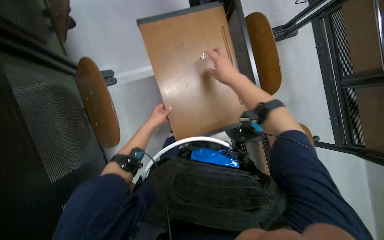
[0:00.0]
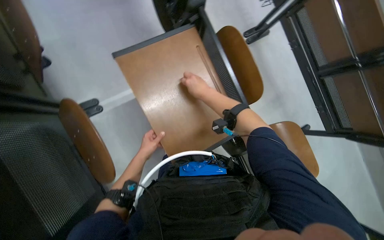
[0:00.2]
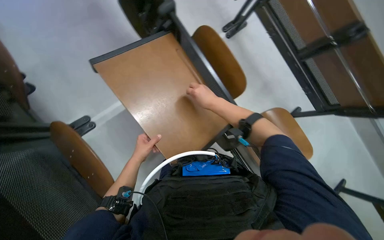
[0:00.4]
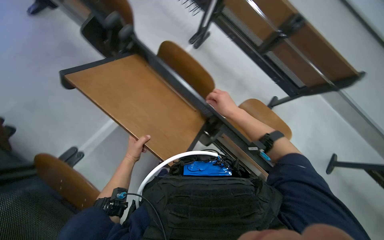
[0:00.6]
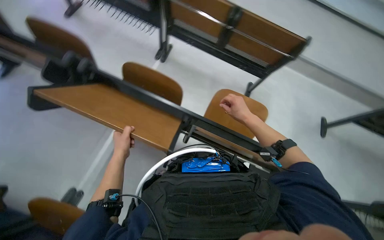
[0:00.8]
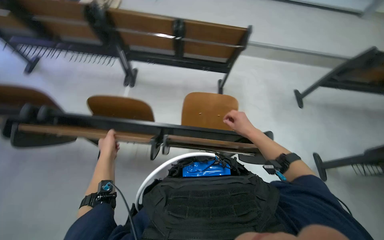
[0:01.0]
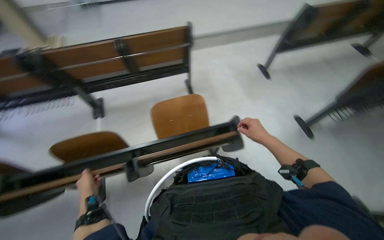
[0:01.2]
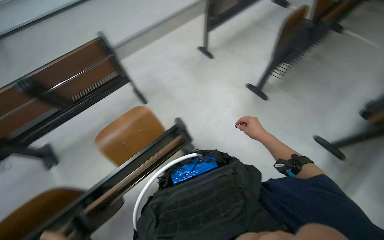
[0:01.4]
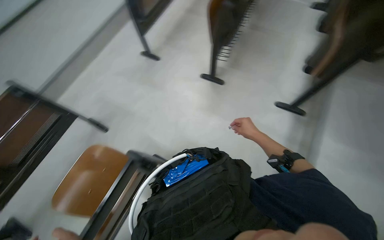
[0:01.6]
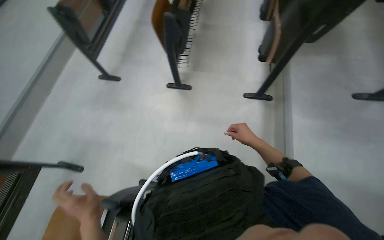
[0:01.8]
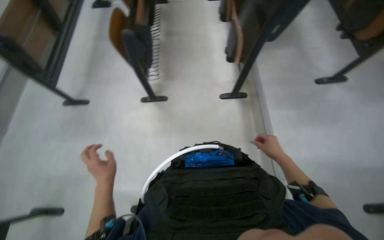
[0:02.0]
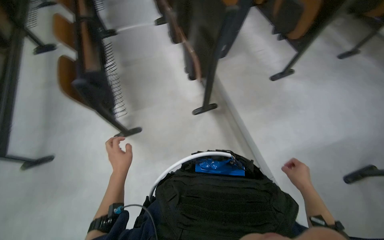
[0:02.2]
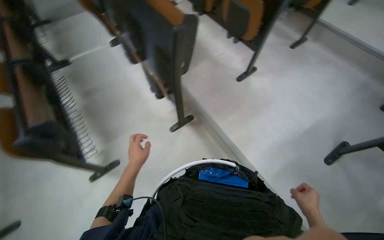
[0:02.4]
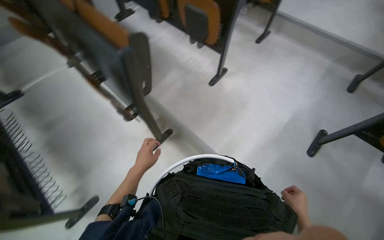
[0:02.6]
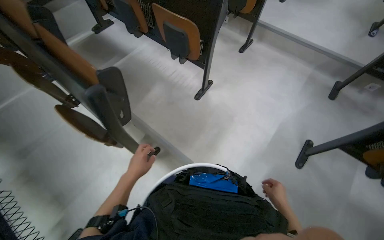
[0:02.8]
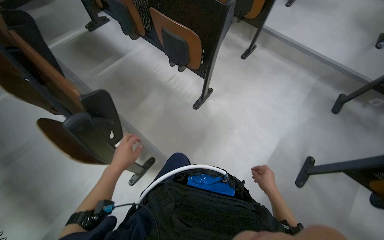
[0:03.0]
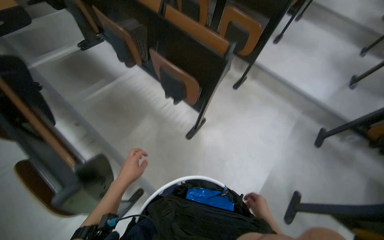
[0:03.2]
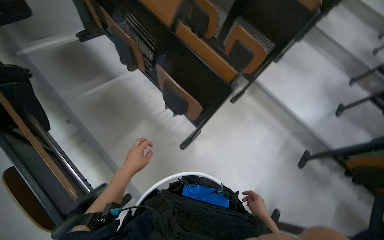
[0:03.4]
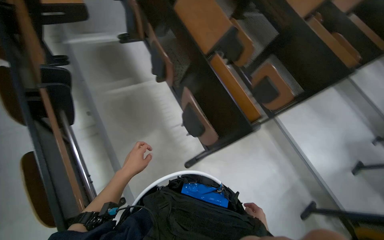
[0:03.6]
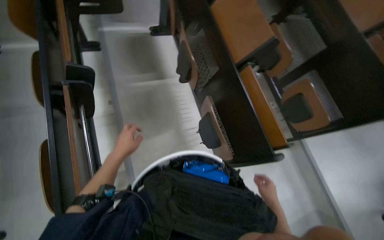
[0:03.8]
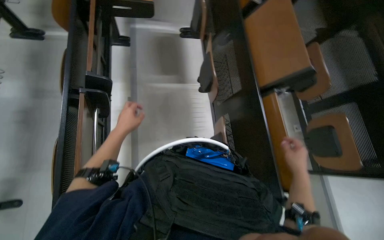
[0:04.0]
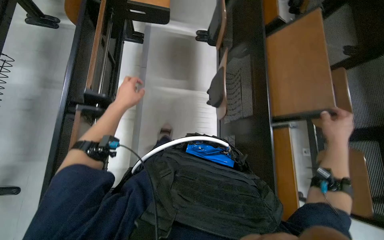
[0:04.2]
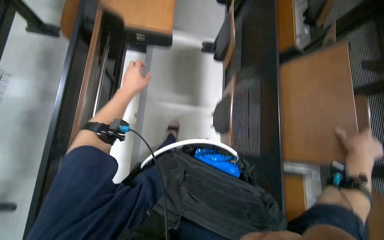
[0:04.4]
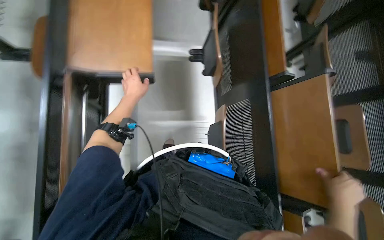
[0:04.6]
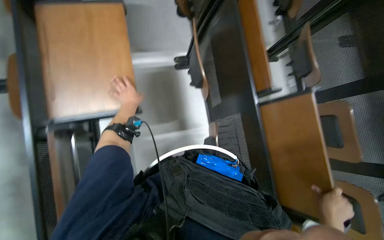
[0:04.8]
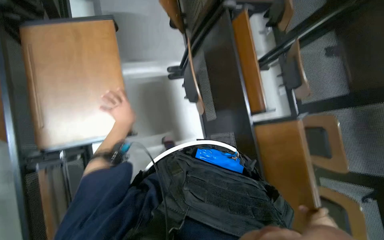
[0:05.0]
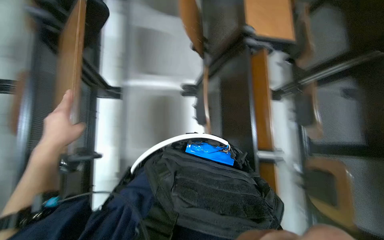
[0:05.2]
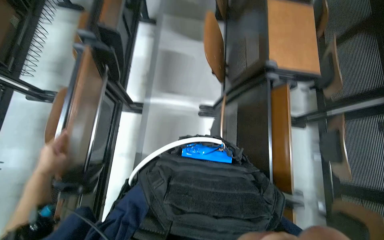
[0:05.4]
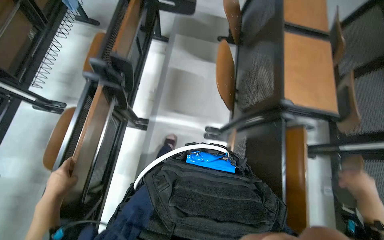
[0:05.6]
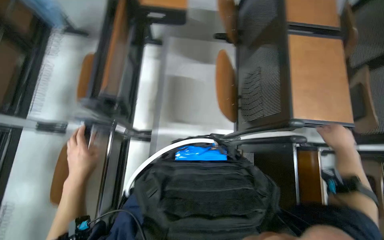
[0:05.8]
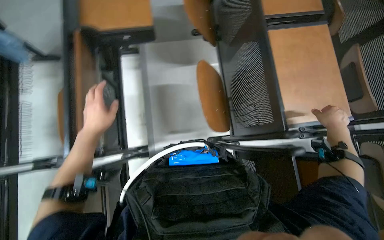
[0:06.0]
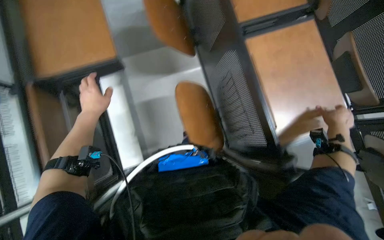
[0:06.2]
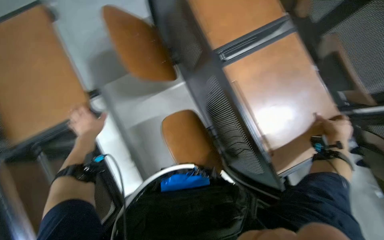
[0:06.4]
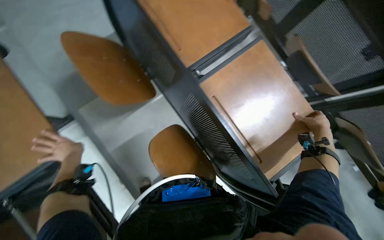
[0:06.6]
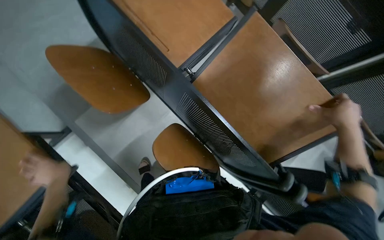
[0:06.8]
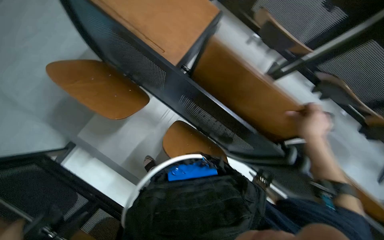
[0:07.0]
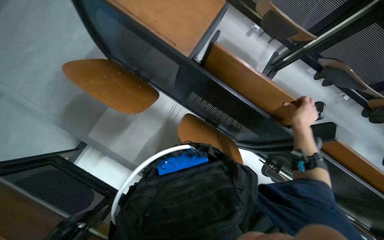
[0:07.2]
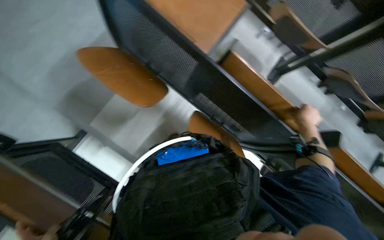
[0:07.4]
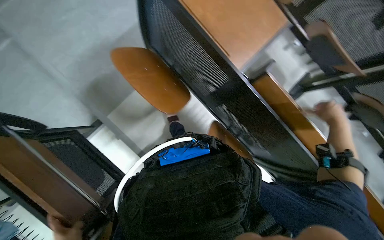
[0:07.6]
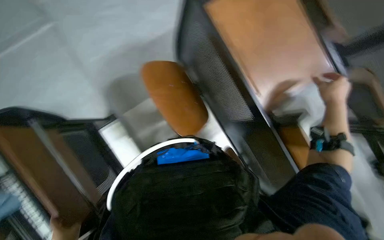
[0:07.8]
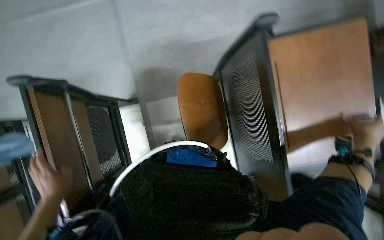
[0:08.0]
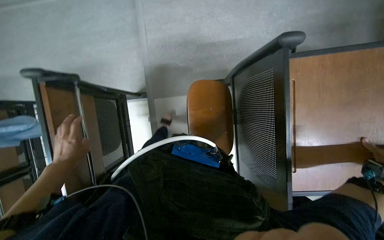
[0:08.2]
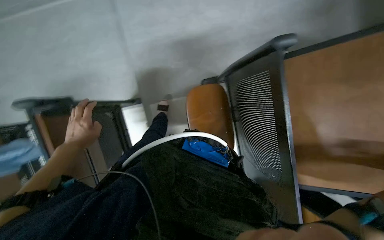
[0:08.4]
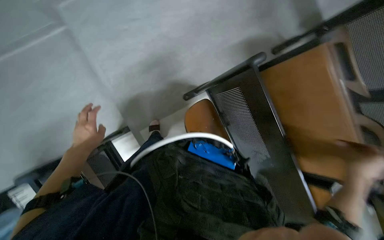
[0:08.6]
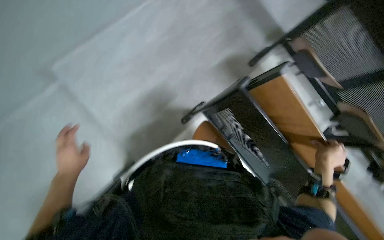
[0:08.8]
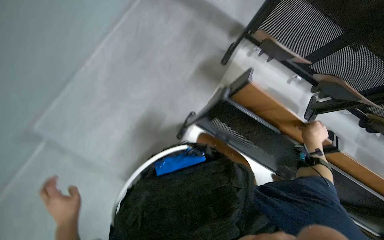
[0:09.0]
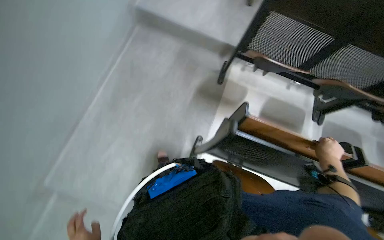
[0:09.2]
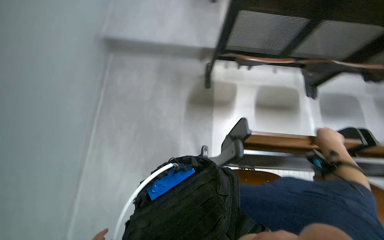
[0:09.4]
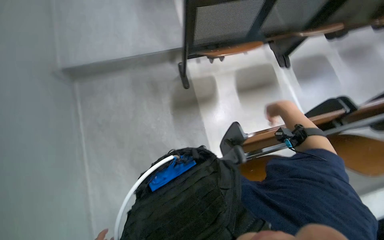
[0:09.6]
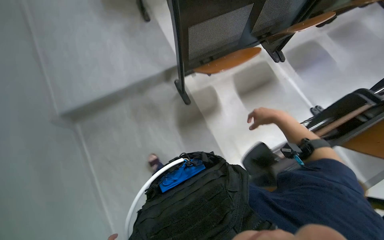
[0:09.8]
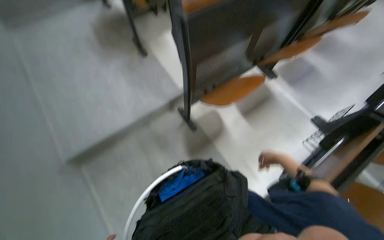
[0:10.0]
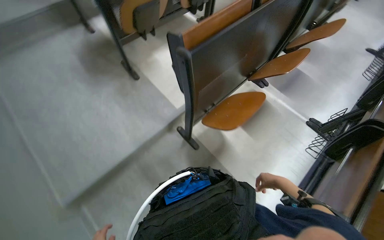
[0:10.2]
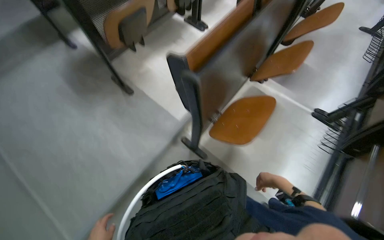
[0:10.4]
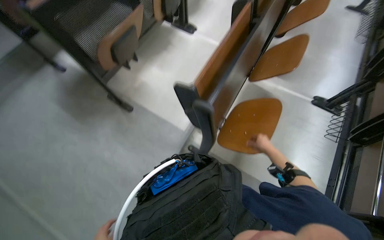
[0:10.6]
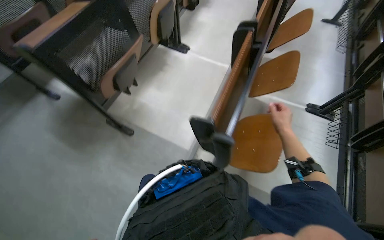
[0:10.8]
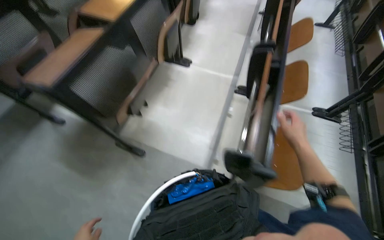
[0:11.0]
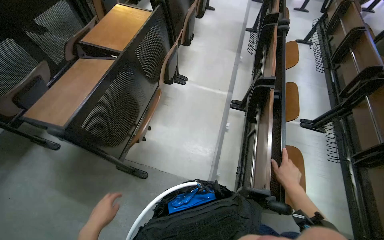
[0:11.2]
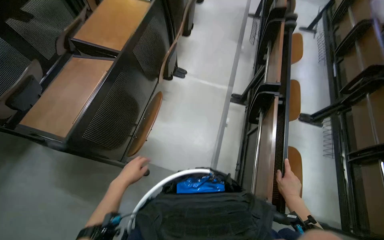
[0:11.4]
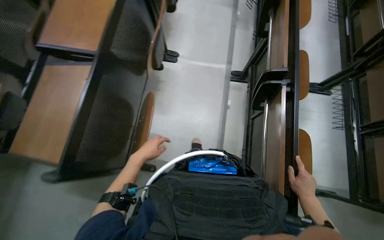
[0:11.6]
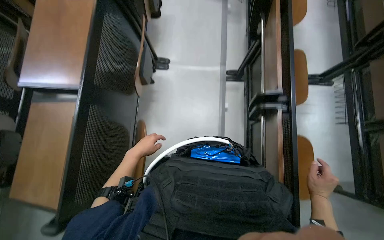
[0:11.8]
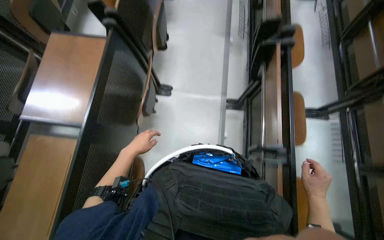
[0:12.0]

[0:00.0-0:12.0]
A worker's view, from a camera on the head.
Job: organizing items.
The whole recording: Folding down classroom desks. The worker walks through the classroom, folding down the desks.
0:00.0 to 0:01.6: The head travels approximately 50 cm. The wearer's head swings some 115 degrees to the right. The view tilts about 15 degrees upward.
0:01.6 to 0:03.0: The head travels about 90 cm. The head rotates about 80 degrees to the right.
0:03.0 to 0:04.4: The camera travels about 1 m. The wearer looks about 55 degrees further to the left.
0:04.4 to 0:06.0: The camera is carried approximately 1 m.
0:09.0 to 0:10.4: The wearer moves roughly 90 cm. Everything in view rotates approximately 75 degrees counterclockwise.
0:10.4 to 0:12.0: The head travels approximately 1 m. Everything in view rotates about 30 degrees counterclockwise.

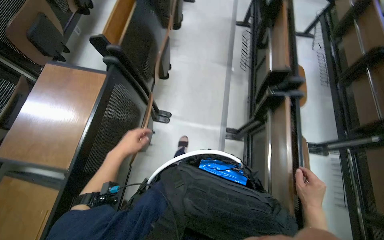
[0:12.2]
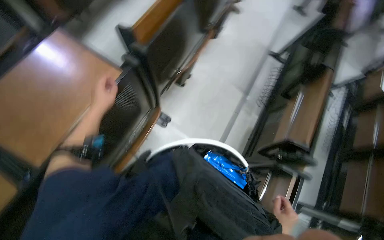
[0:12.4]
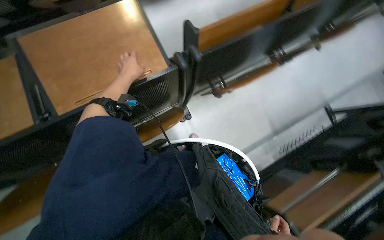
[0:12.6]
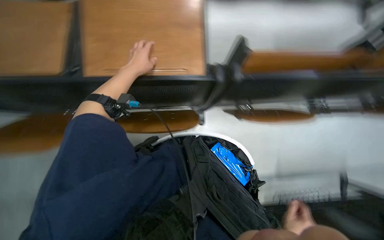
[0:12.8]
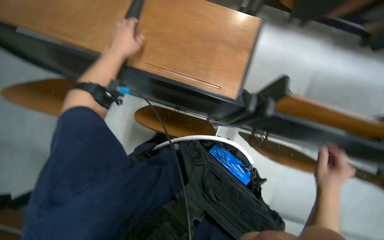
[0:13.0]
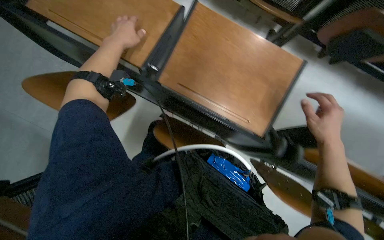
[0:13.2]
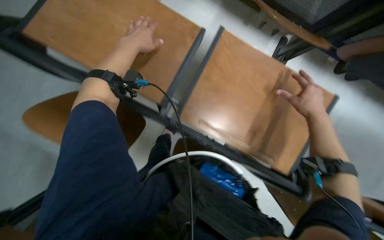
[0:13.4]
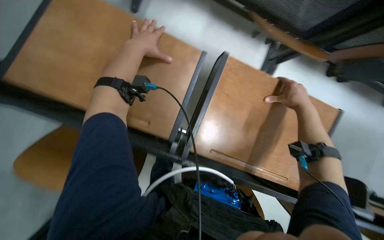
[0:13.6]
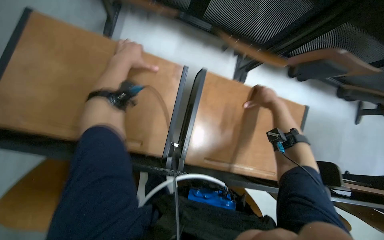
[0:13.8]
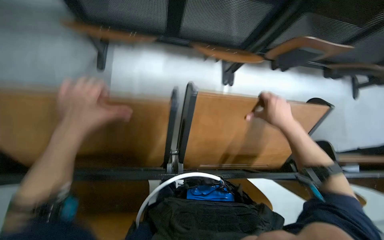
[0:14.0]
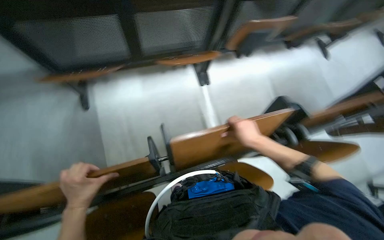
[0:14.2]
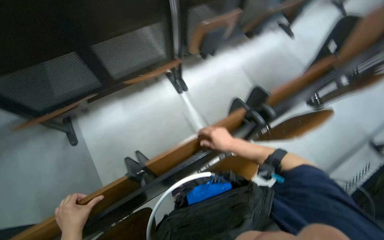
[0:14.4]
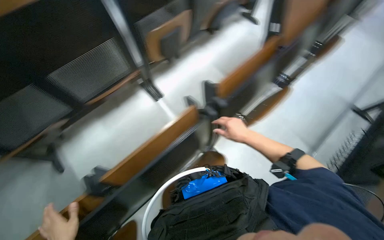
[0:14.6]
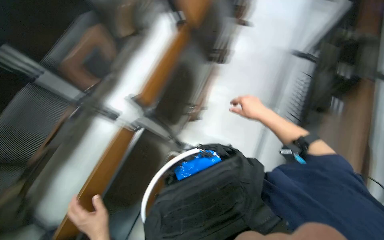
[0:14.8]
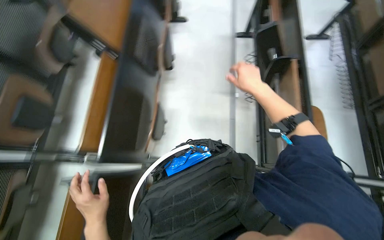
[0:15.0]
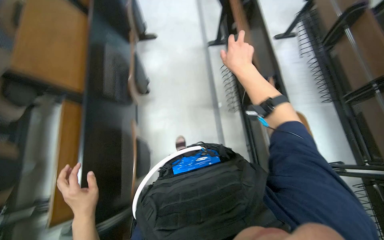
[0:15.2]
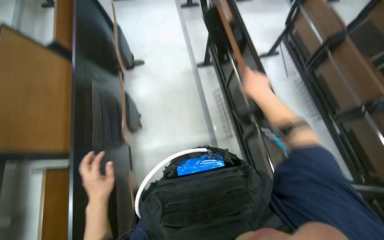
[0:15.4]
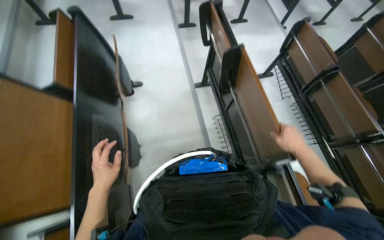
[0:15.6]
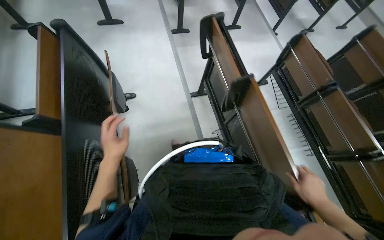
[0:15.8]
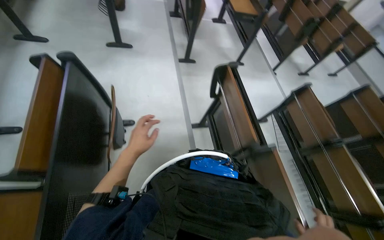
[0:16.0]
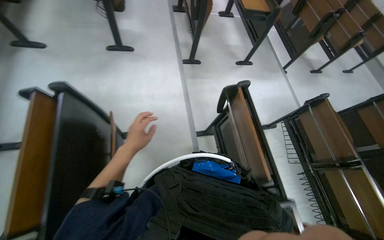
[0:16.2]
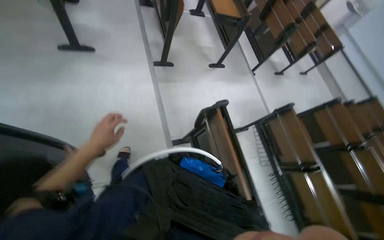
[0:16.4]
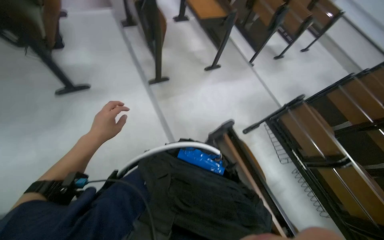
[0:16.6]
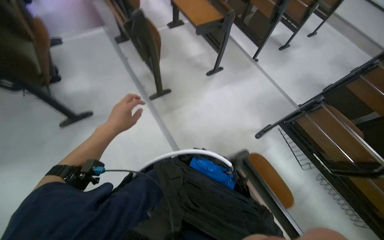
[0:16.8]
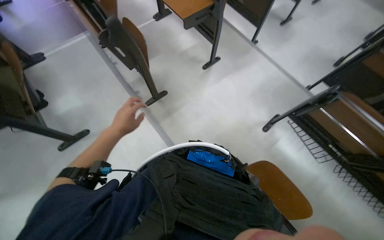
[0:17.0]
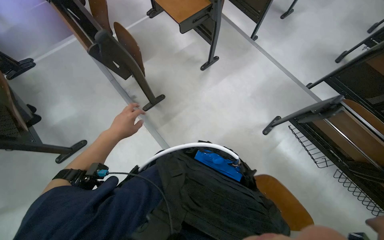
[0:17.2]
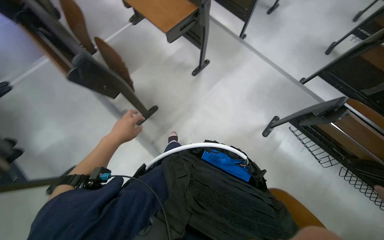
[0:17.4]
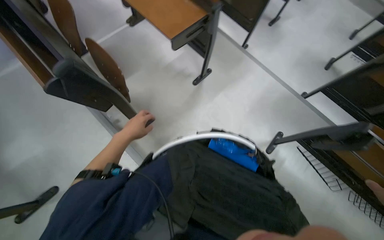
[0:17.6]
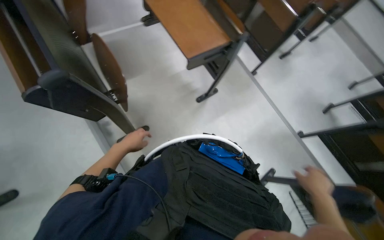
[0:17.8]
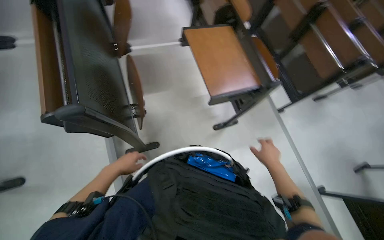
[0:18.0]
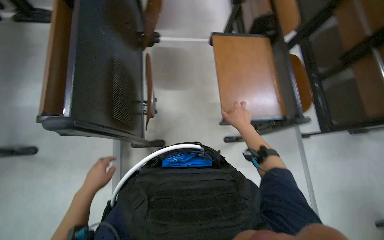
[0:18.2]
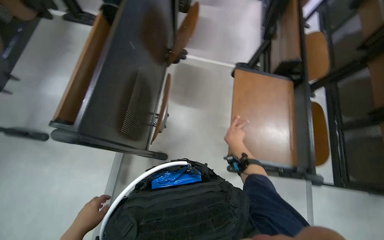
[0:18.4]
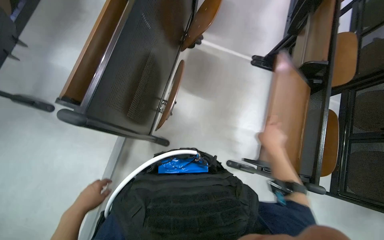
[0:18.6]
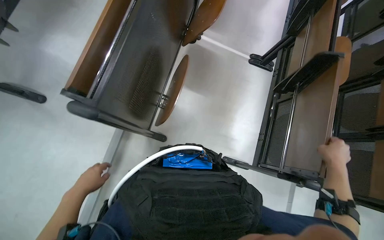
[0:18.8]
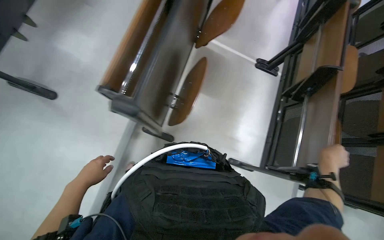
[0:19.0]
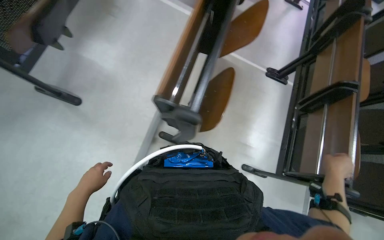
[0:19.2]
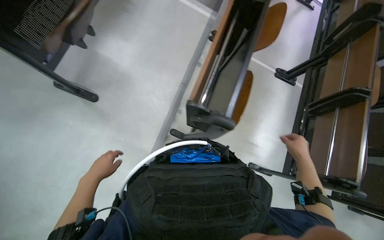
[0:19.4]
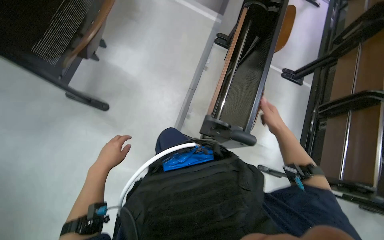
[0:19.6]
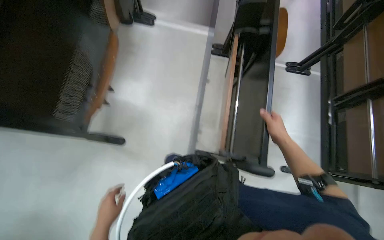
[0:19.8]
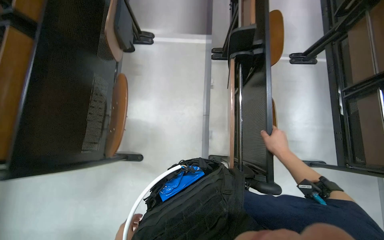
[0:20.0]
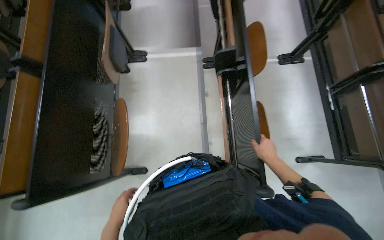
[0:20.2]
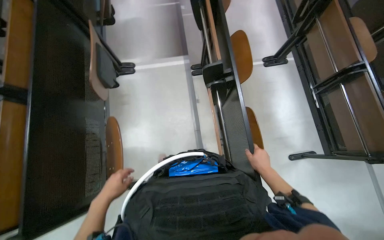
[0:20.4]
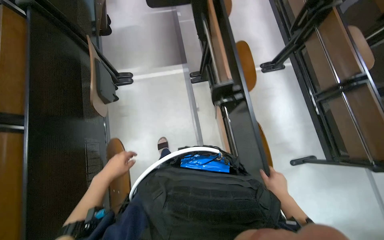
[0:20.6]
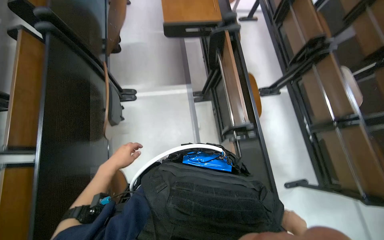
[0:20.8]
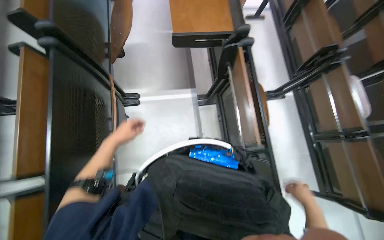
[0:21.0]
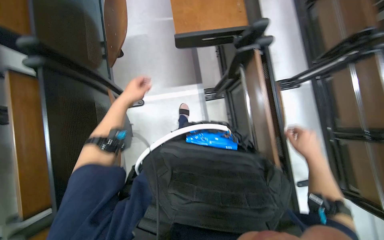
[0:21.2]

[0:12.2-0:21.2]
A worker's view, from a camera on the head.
Job: organizing items.
The whole recording: Folding down classroom desks. The worker walks through the classroom, folding down the desks.
0:12.2 to 0:13.8: The scene turns roughly 40 degrees clockwise in the picture.
0:13.8 to 0:15.2: The wearer looks approximately 15 degrees further upward. Everything in view rotates some 65 degrees counterclockwise.
0:15.2 to 0:16.6: The camera travels roughly 1 m. The head rotates roughly 20 degrees to the right.
0:16.6 to 0:18.2: The camera travels about 1.5 m.
0:18.2 to 0:19.8: The wearer's head swings some 25 degrees to the left.
0:19.8 to 0:21.2: The head travels about 80 cm.
